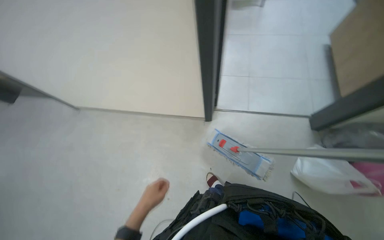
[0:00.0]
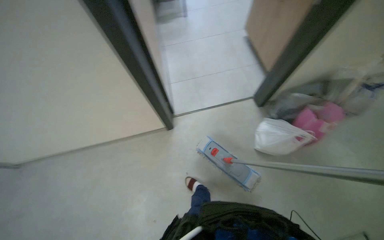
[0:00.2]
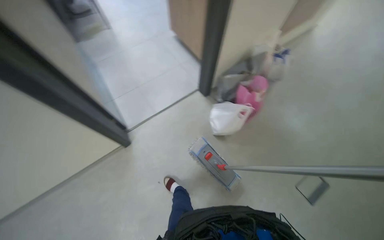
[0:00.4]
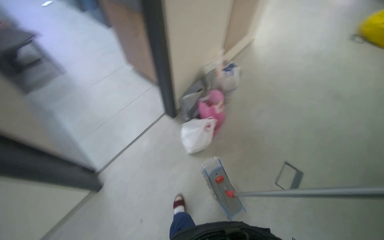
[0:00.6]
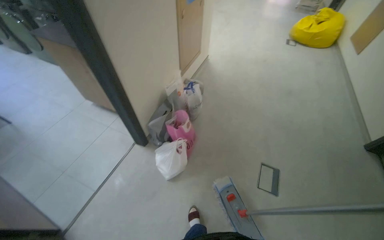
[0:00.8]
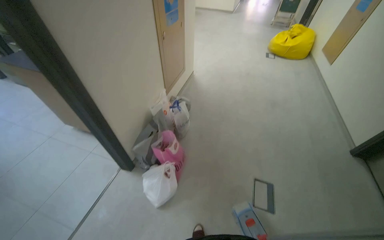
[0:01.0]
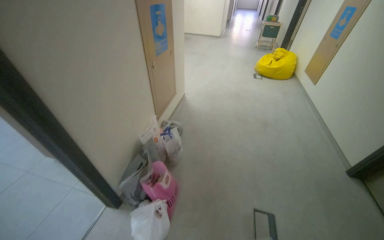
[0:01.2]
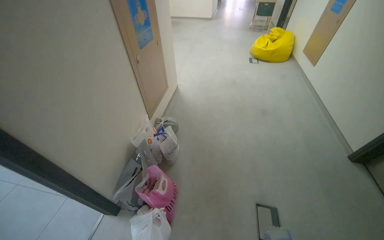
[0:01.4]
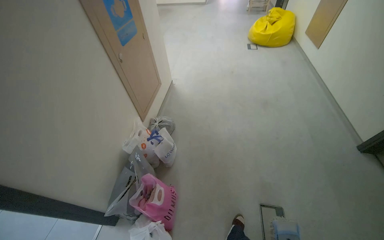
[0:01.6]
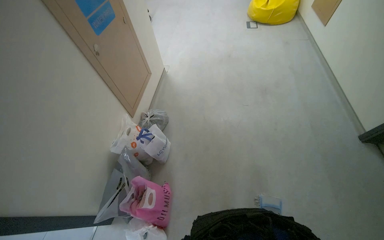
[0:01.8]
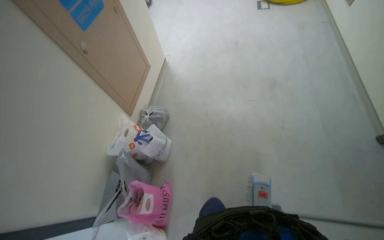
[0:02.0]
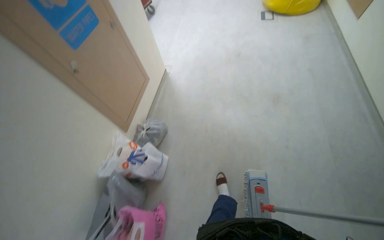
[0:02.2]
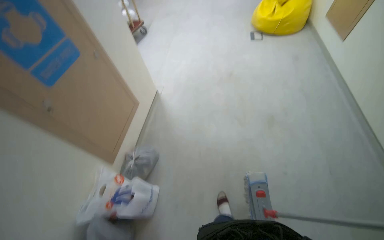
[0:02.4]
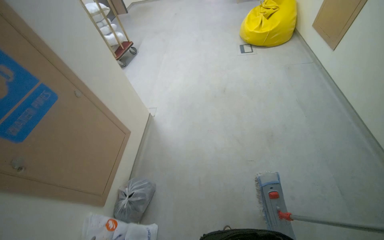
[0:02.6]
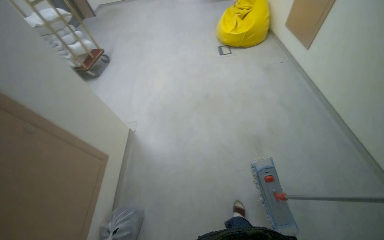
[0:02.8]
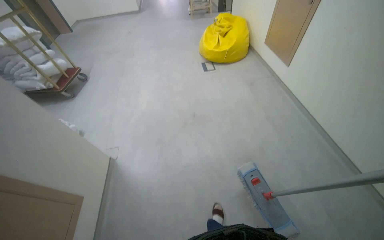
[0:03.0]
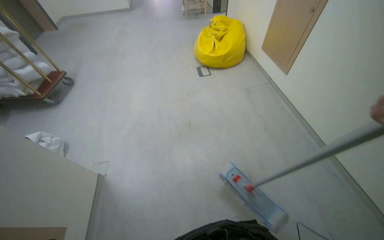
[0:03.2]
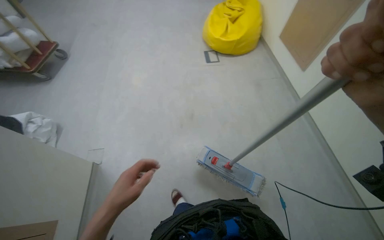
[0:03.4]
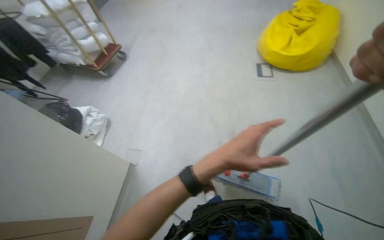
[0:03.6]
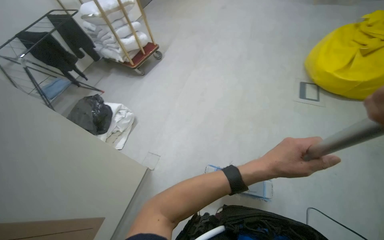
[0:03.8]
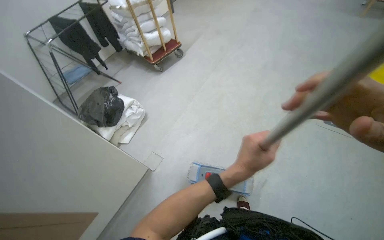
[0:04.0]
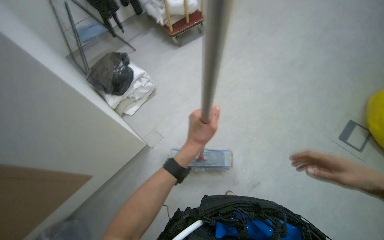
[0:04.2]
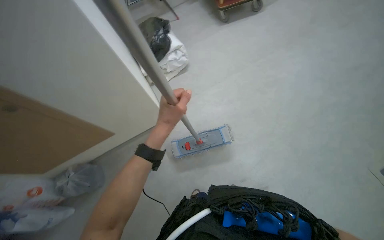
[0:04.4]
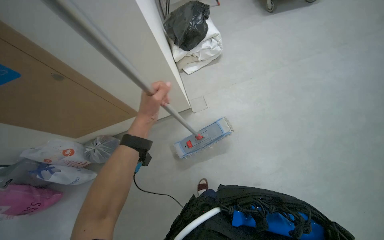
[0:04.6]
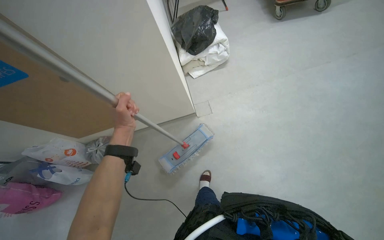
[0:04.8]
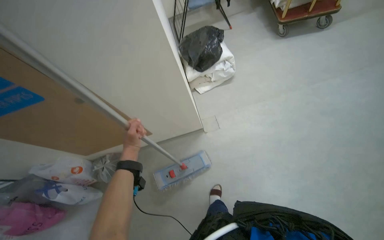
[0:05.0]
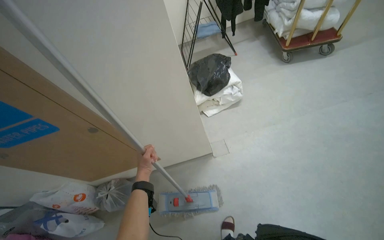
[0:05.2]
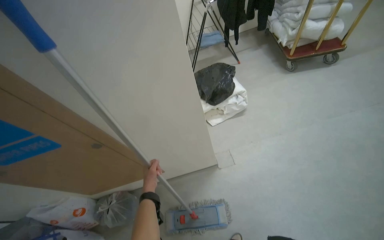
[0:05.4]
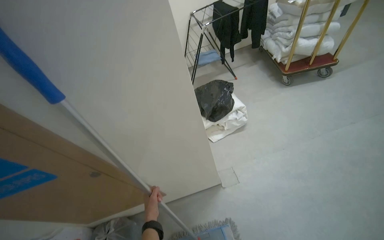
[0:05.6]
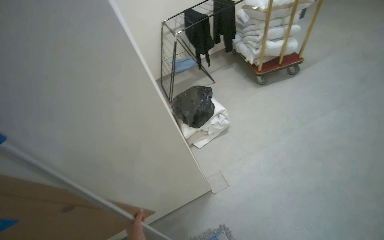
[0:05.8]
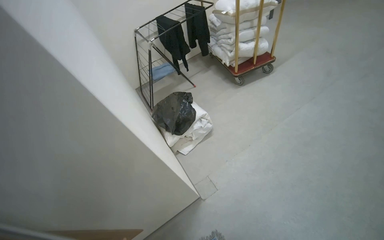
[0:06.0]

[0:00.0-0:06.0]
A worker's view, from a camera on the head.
Job: mopping floor.
The whole recording: Mopping floor. The worker mops the floor in the laundry room and hallway.
0:00.0 to 0:01.6: The camera is carried approximately 80 cm. The wearer looks some 100 degrees further to the right.
0:01.6 to 0:03.0: The wearer moves approximately 1 m.
0:03.0 to 0:04.4: The camera is carried approximately 1 m. The wearer's head swings about 70 degrees to the left. The wearer looks about 25 degrees further downward.
0:04.4 to 0:06.0: The view tips upward by some 20 degrees.

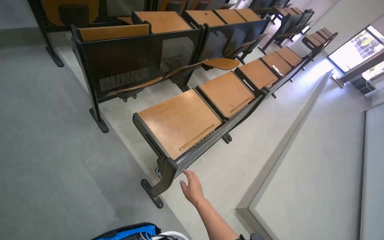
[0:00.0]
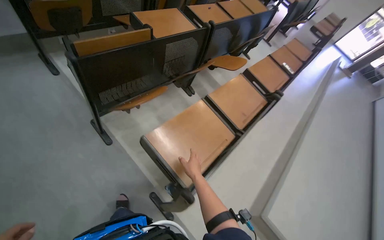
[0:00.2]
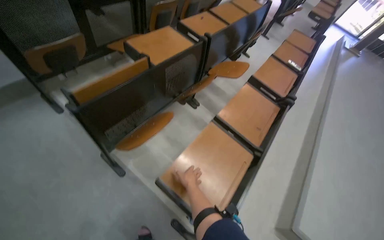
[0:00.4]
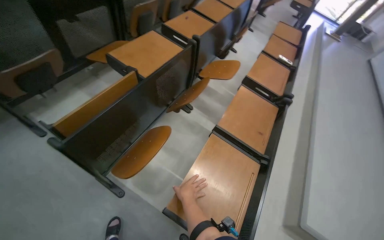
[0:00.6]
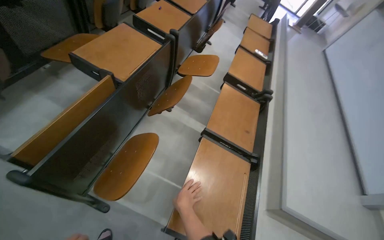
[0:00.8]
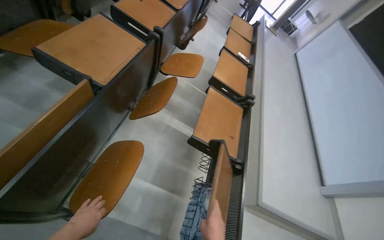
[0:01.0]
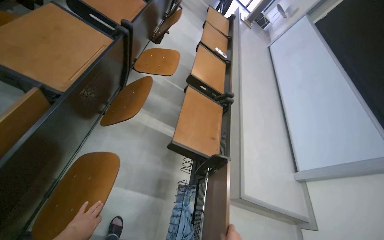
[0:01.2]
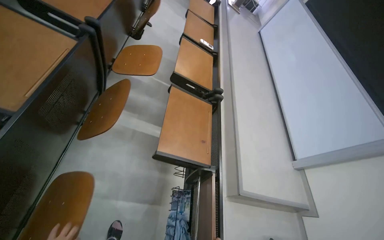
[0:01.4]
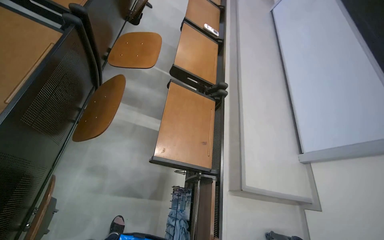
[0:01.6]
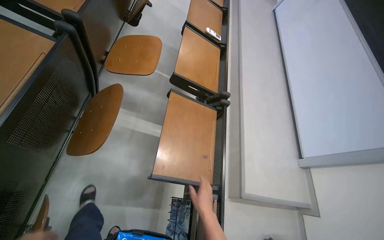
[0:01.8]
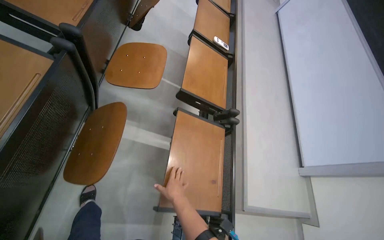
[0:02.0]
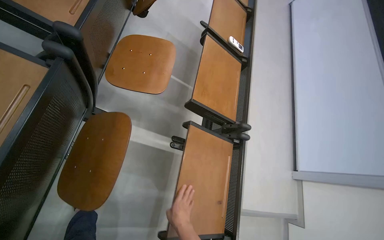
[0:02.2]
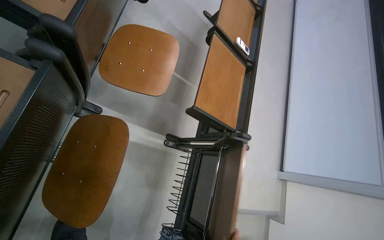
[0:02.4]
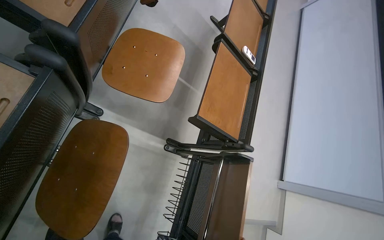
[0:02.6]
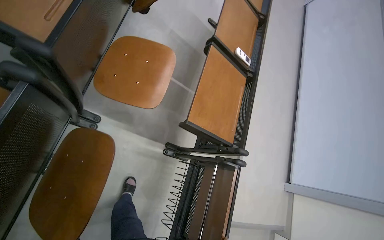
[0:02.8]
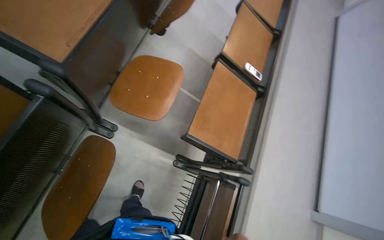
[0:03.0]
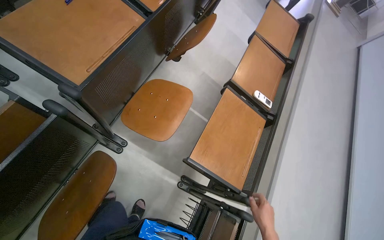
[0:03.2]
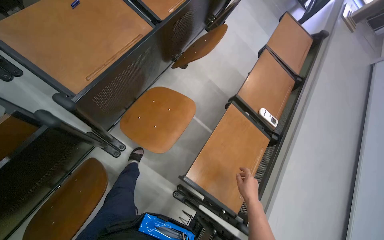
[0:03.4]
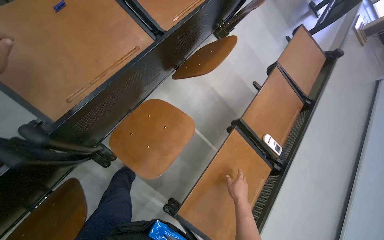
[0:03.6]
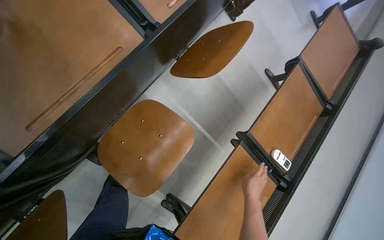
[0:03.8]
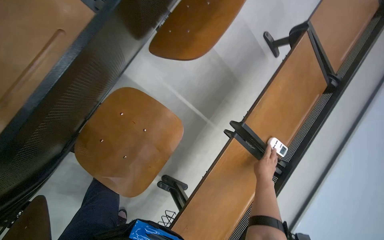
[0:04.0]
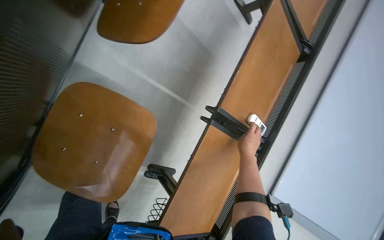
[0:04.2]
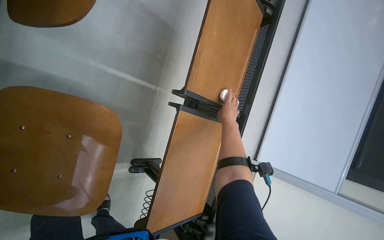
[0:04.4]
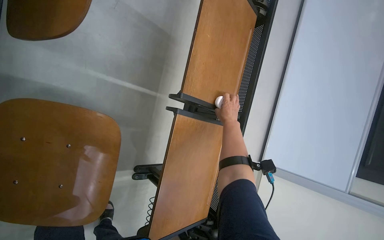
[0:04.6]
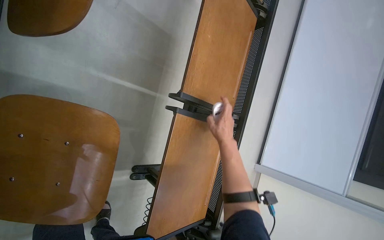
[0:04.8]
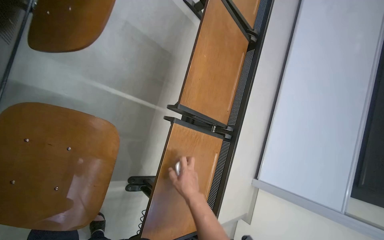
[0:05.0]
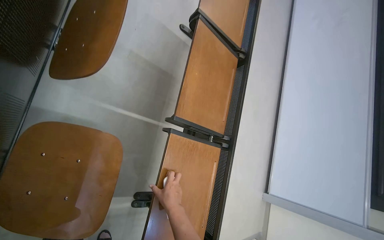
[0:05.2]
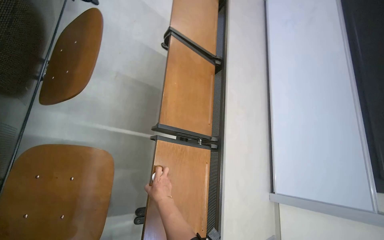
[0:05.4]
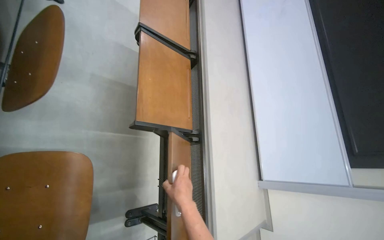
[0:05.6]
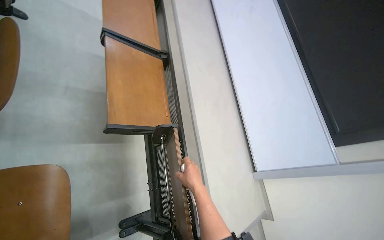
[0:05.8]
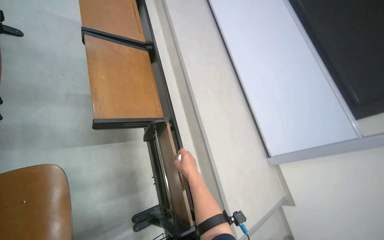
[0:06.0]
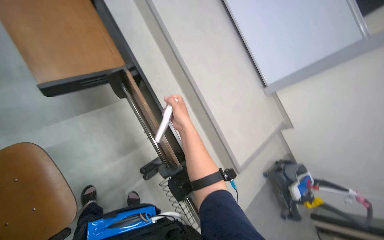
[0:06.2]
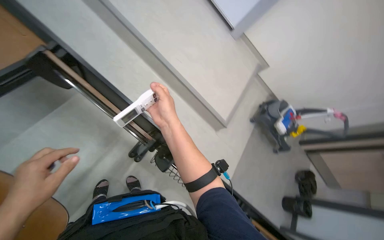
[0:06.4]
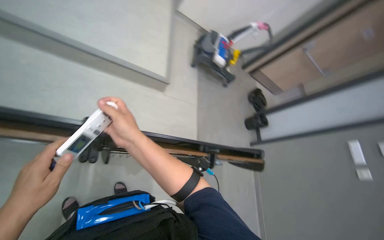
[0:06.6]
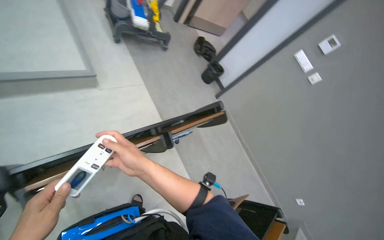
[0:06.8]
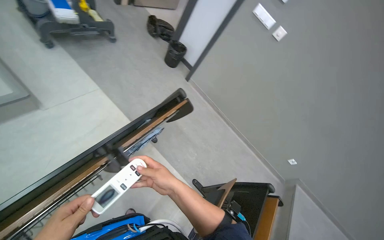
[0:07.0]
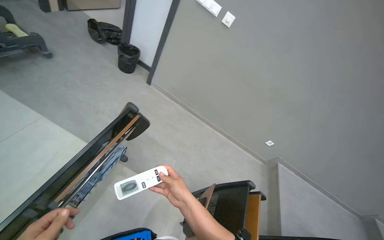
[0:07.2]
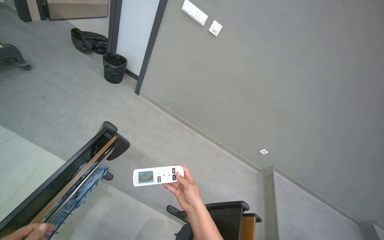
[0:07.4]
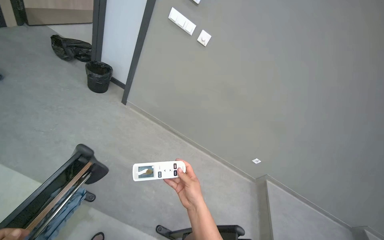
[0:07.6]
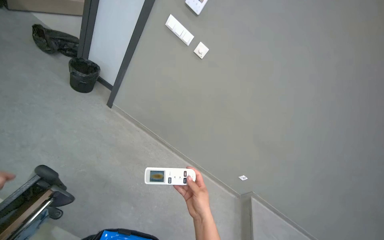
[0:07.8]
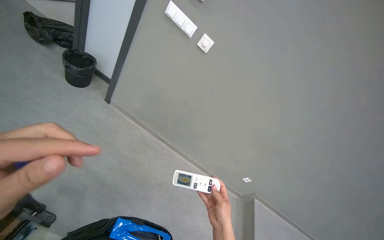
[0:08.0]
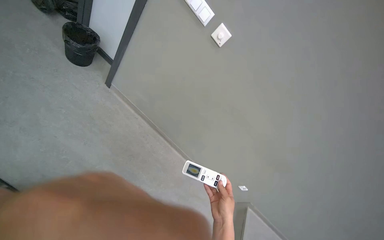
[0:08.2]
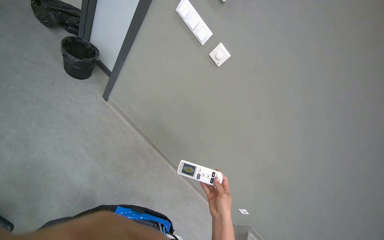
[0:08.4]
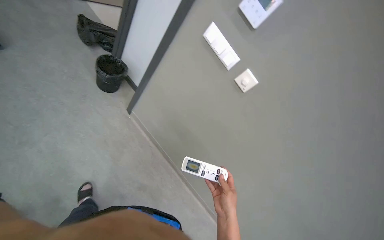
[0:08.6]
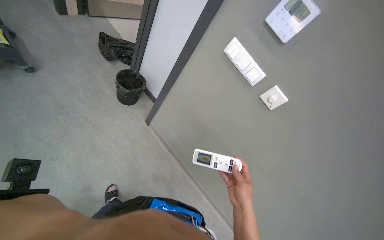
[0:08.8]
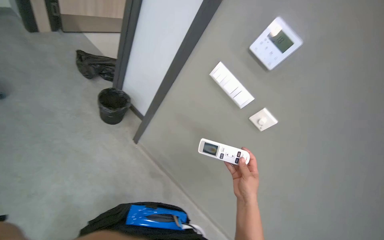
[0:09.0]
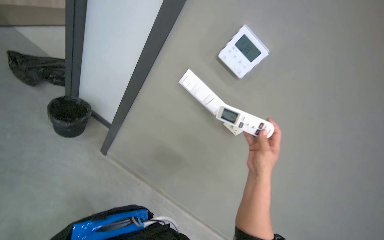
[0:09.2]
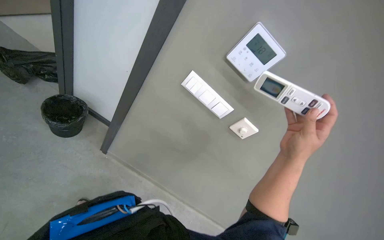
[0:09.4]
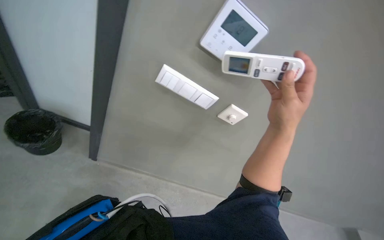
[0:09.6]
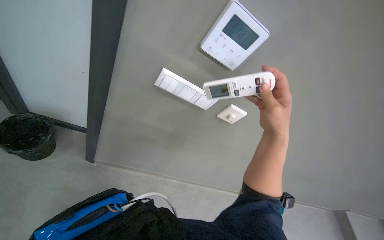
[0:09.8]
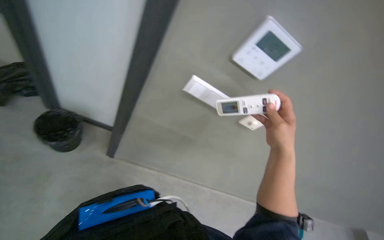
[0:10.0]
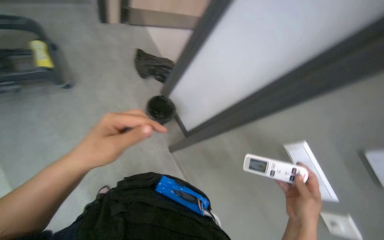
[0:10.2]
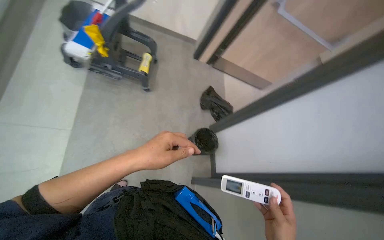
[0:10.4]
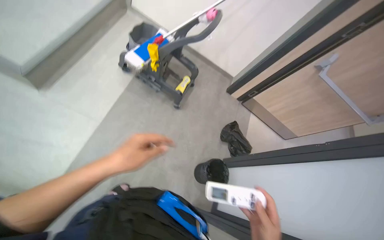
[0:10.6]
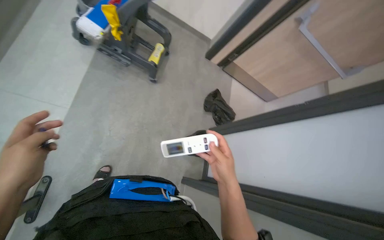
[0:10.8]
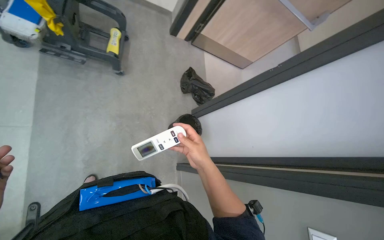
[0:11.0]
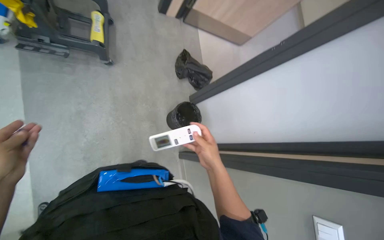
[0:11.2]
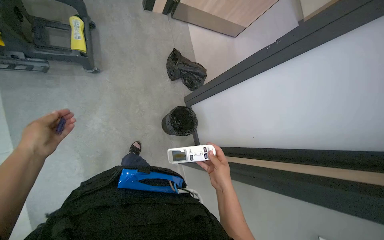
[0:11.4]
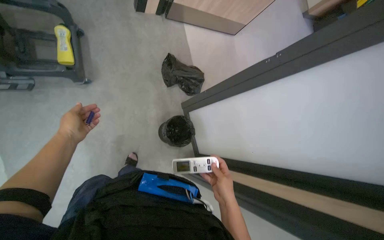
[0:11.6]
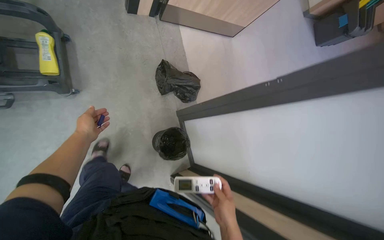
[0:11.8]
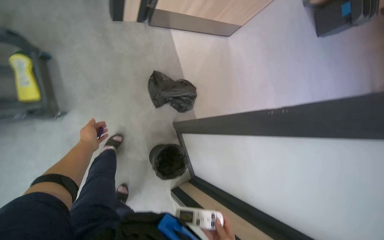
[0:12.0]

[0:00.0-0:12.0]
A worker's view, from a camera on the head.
Job: organizing items.
The whole recording: Folding desks in lecture hall. The worker folds up multiple desks in the lecture hall.
0:00.0 to 0:01.6: The head travels some 90 cm. The head rotates about 35 degrees to the right. The camera pitches downward, by some 20 degrees.
0:01.6 to 0:03.0: The camera is carried roughly 60 cm.
0:03.0 to 0:04.4: The camera travels approximately 70 cm. The wearer looks roughly 30 degrees further downward.
0:04.4 to 0:06.0: The camera travels roughly 50 cm. The wearer looks about 20 degrees further upward. The scene turns approximately 30 degrees counterclockwise in the picture.
0:06.0 to 0:07.6: The camera travels about 1 m. The wearer looks some 120 degrees further to the right. The wearer looks approximately 60 degrees further downward.
0:07.6 to 0:09.0: The wearer moves some 40 cm.
0:10.4 to 0:12.0: The head travels roughly 70 cm. The camera pitches downward, by some 20 degrees.

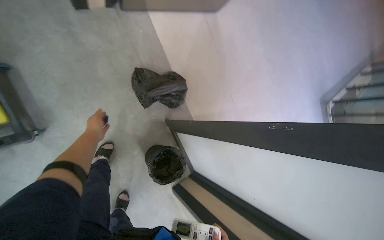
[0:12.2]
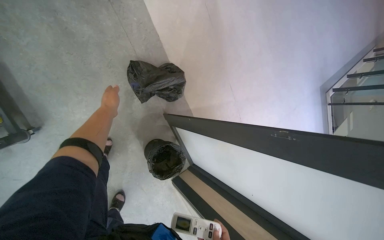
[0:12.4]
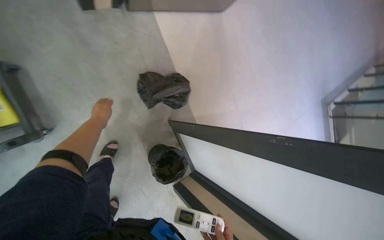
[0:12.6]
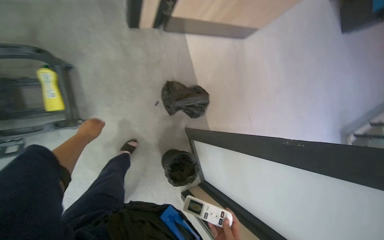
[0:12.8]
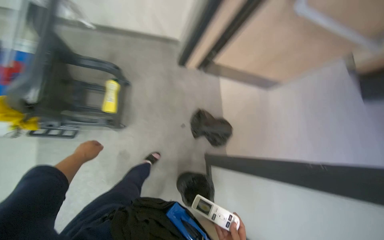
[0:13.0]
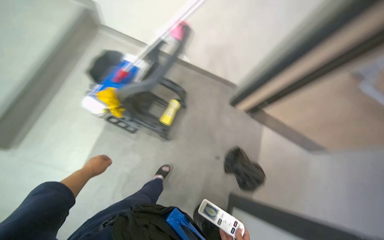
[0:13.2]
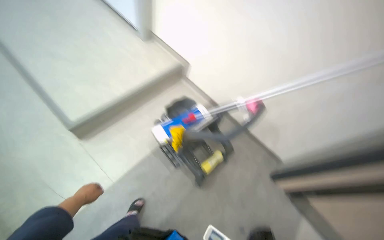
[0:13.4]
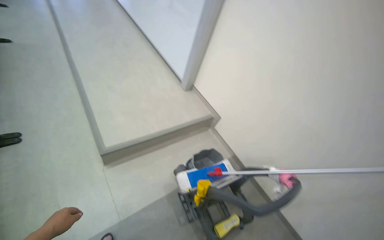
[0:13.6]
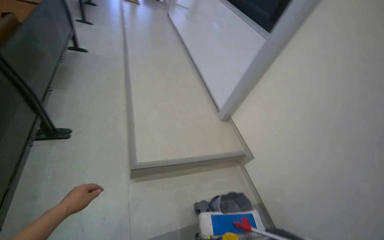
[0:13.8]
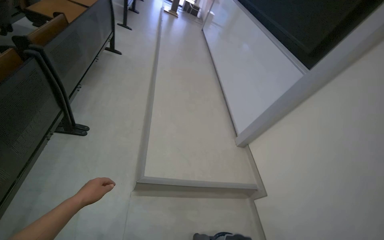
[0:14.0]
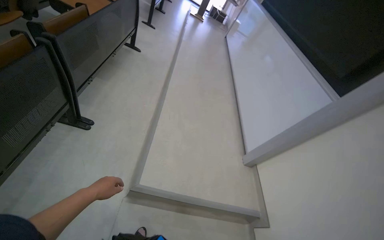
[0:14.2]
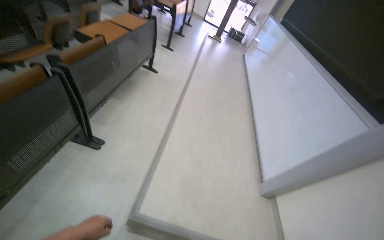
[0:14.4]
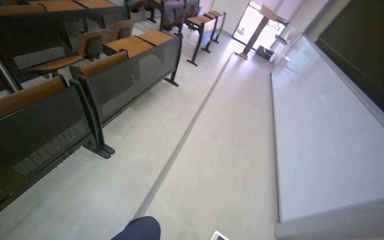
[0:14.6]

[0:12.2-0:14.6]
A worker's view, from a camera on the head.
Job: organizing items.
The whole recording: Folding desks in lecture hall. The worker folds up multiple desks in the lecture hall.
0:12.2 to 0:13.4: The camera is carried approximately 70 cm. The wearer's head swings roughly 70 degrees to the left. The camera pitches upward, by approximately 50 degrees.
0:13.4 to 0:14.6: The camera is carried approximately 80 cm. The head rotates roughly 65 degrees to the left. The camera pitches upward, by about 40 degrees.
